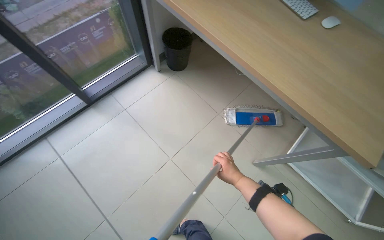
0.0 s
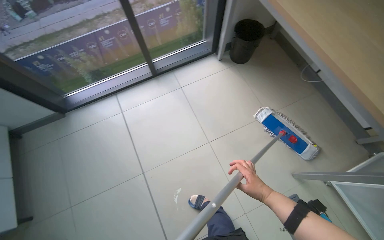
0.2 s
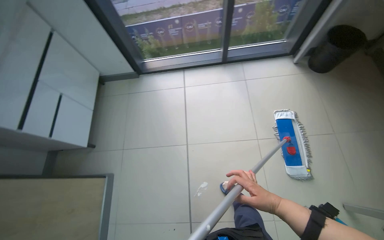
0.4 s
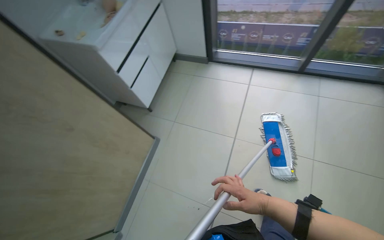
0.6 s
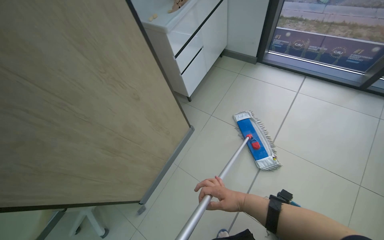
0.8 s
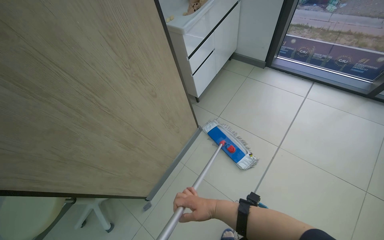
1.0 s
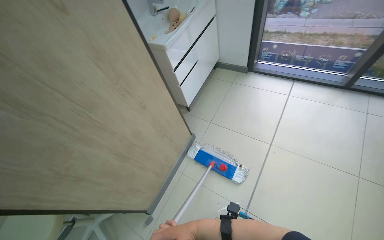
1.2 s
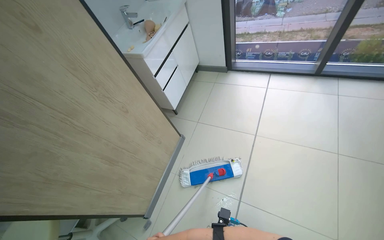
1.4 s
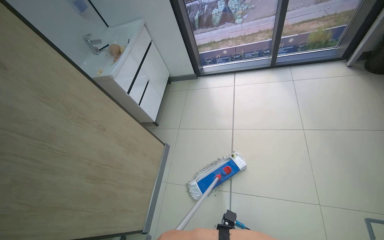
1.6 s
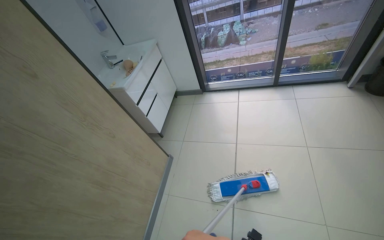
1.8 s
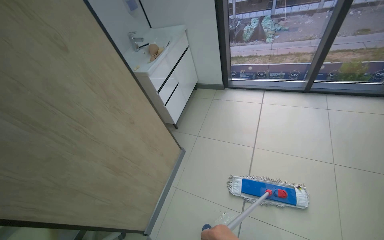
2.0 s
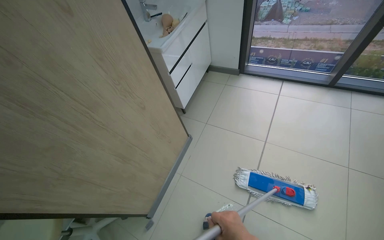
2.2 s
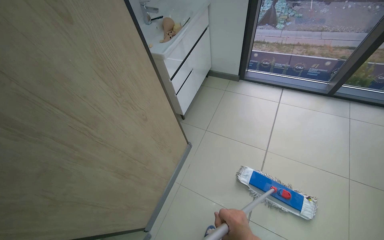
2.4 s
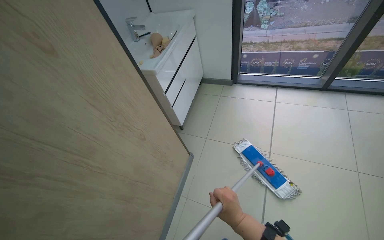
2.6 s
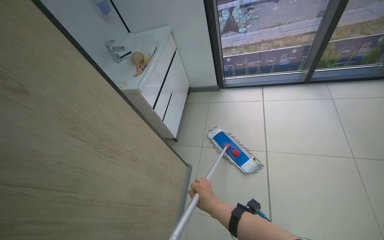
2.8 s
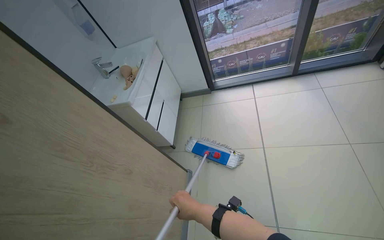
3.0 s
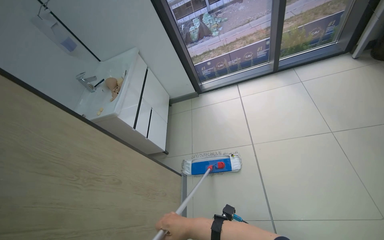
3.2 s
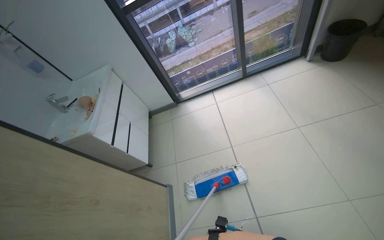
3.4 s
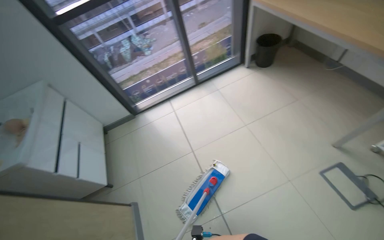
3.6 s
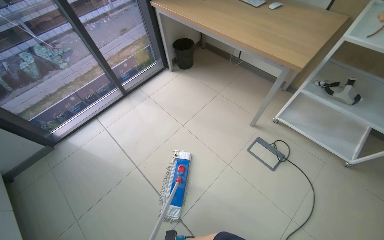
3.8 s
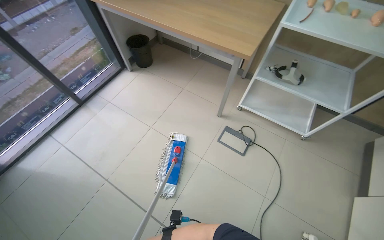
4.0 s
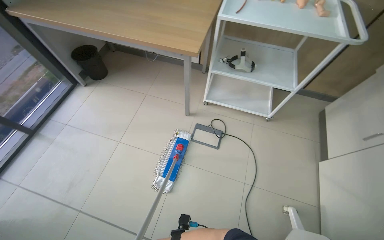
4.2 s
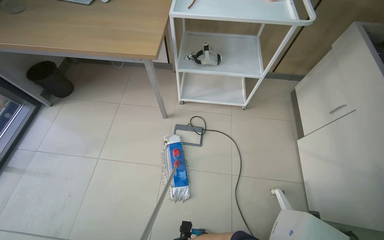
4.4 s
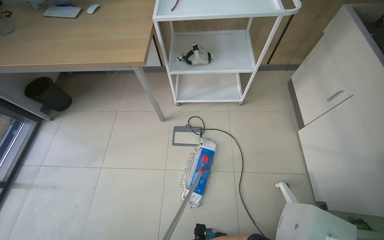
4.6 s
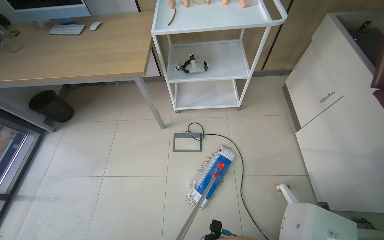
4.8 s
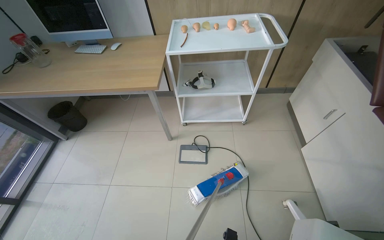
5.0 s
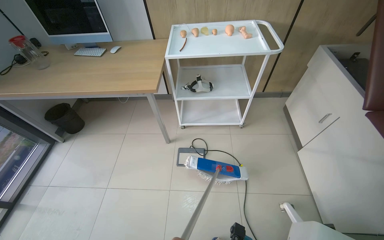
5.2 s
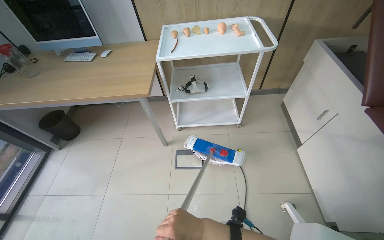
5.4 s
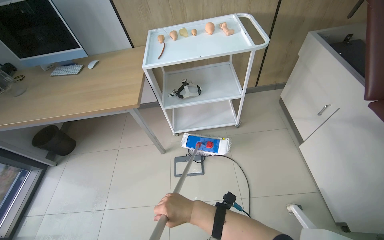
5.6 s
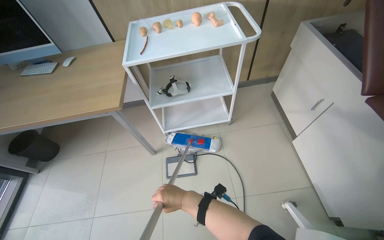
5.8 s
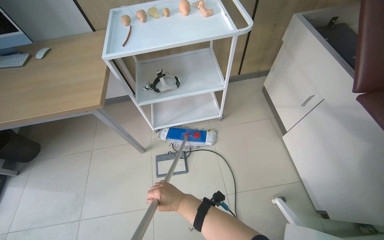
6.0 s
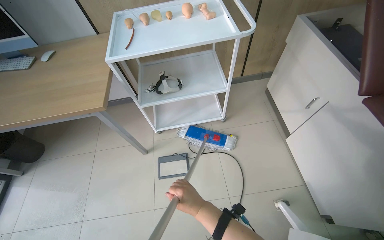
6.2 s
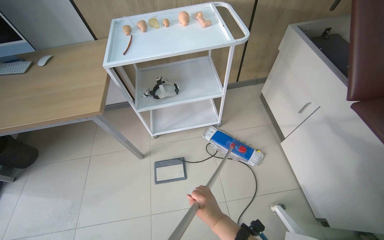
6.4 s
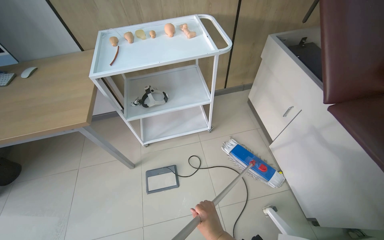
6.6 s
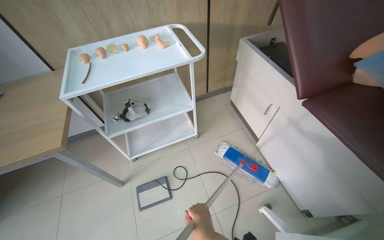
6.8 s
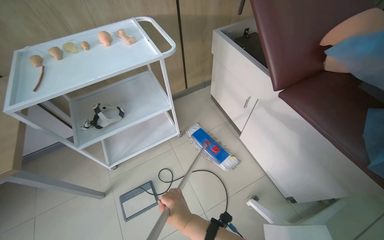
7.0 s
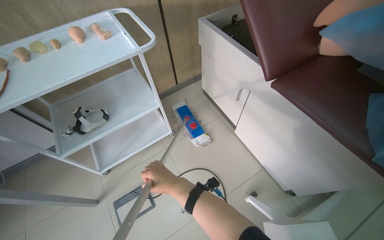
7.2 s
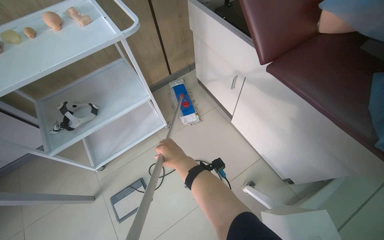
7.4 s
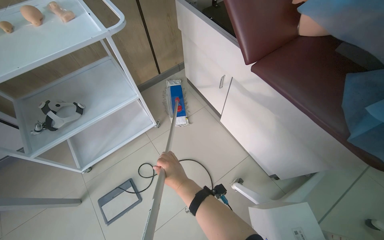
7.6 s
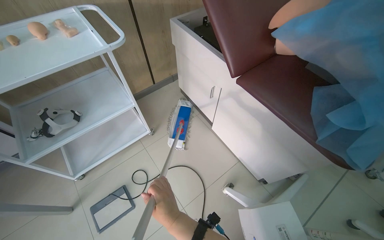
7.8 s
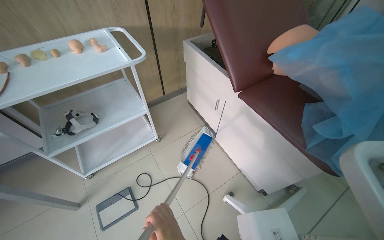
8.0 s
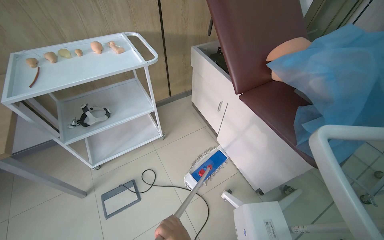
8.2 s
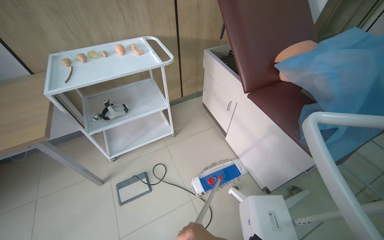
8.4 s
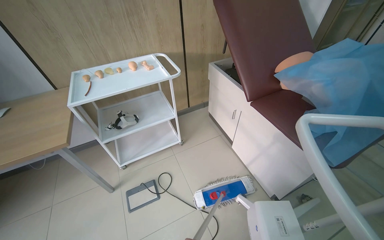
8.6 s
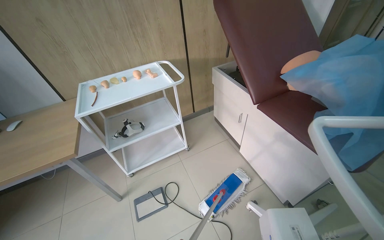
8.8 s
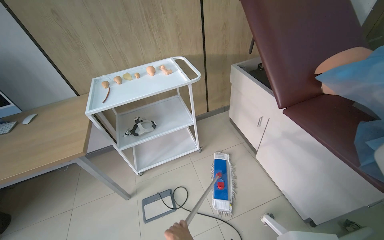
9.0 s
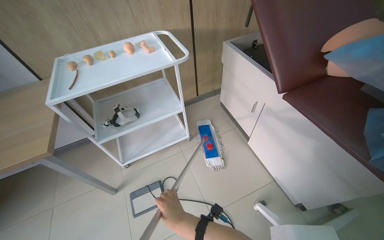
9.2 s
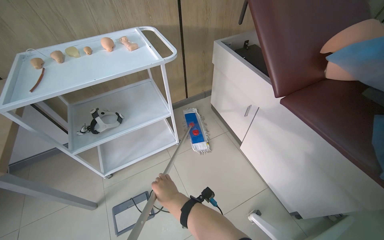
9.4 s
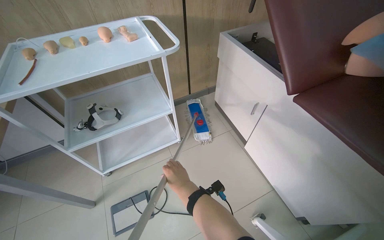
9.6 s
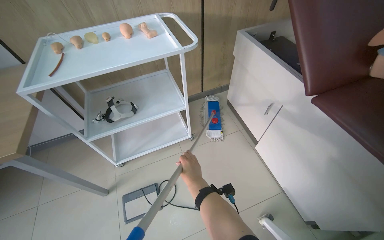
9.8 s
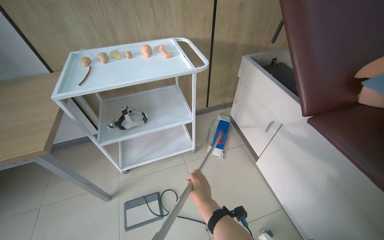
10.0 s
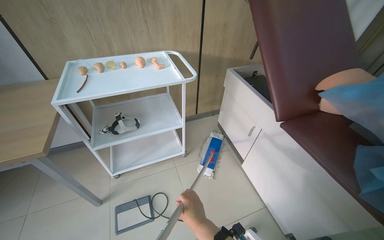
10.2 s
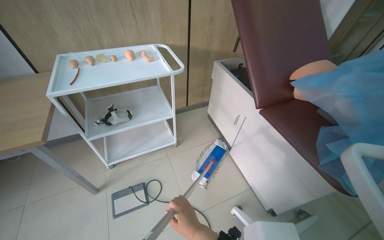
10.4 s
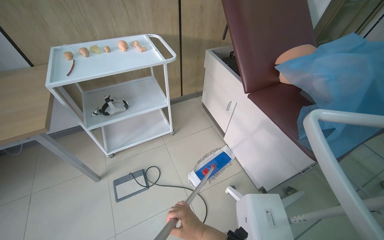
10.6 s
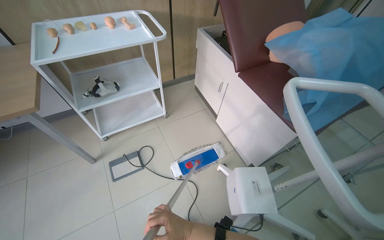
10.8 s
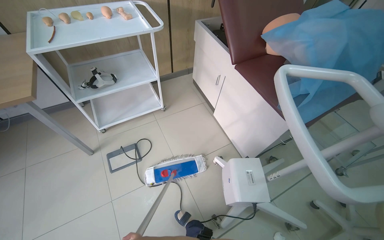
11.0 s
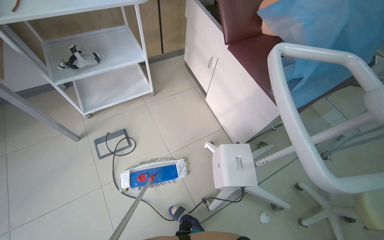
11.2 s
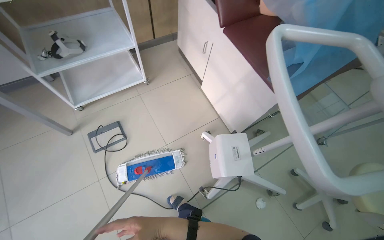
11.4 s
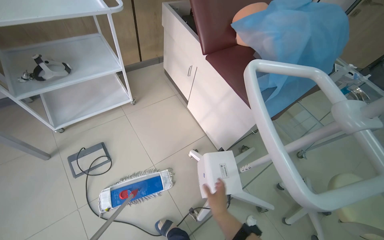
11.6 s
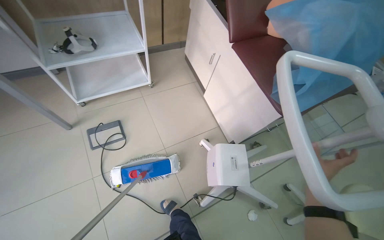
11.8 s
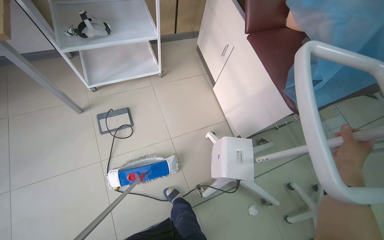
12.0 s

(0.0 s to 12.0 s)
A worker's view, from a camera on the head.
Job: mopping floor.
The whole recording: Mopping room floor. The worker mops the floor in the room, moving furniture and objects to clean the entire area.
0.0 s - 1.6 s: The head travels roughly 70 cm. The head turns to the left by approximately 55 degrees.
3.0 s - 4.4 s: The head travels some 60 cm. The head rotates roughly 90 degrees to the right.
6.0 s - 7.6 s: The wearer looks approximately 25 degrees further to the right. The right hand travels up the picture and back again, some 20 cm each way.
7.6 s - 9.0 s: The camera pitches upward, by about 15 degrees.
10.4 s - 12.0 s: The wearer looks some 20 degrees further downward.

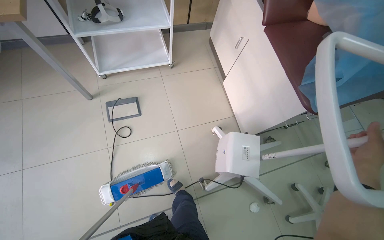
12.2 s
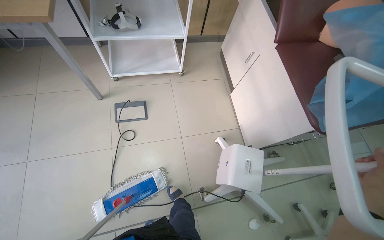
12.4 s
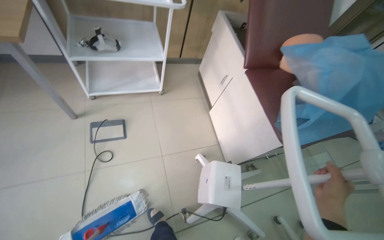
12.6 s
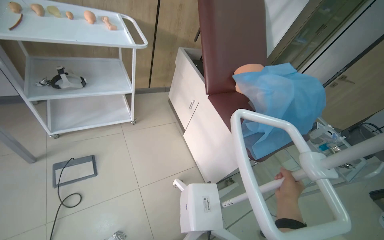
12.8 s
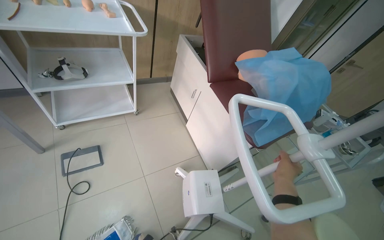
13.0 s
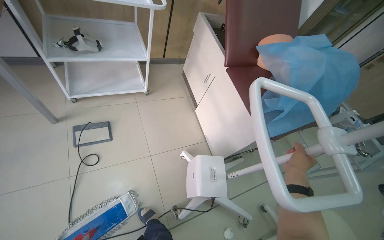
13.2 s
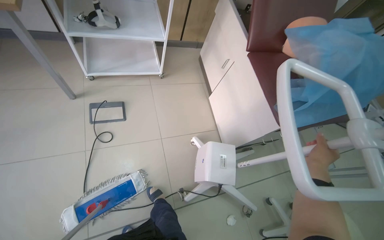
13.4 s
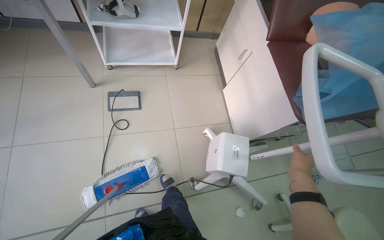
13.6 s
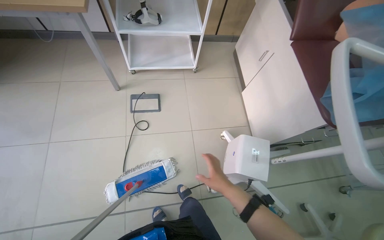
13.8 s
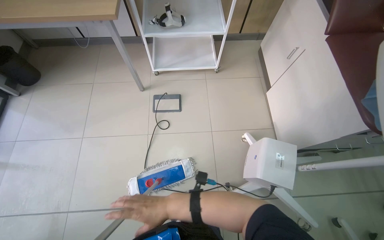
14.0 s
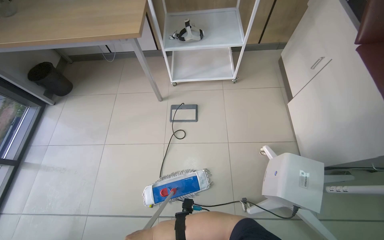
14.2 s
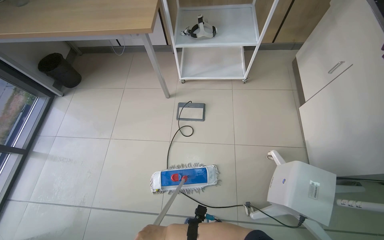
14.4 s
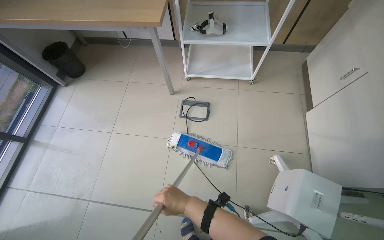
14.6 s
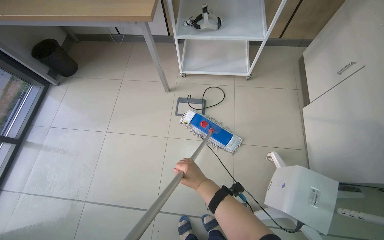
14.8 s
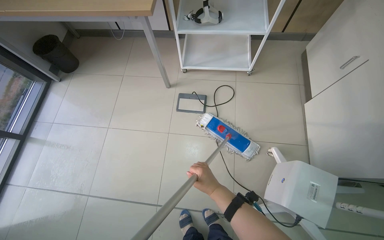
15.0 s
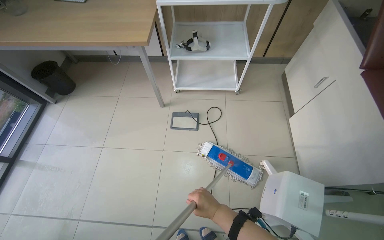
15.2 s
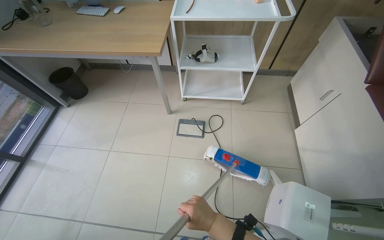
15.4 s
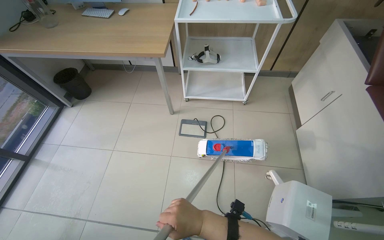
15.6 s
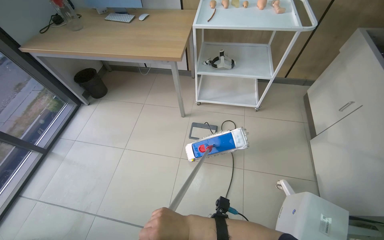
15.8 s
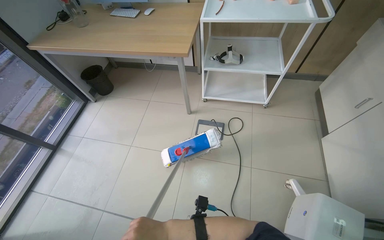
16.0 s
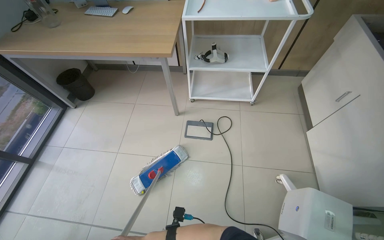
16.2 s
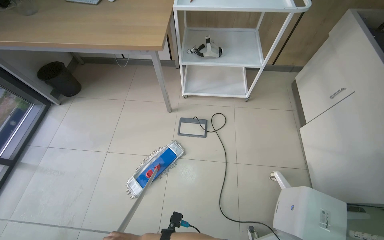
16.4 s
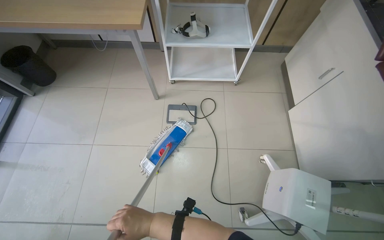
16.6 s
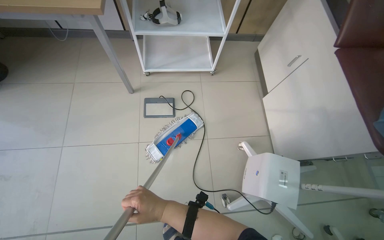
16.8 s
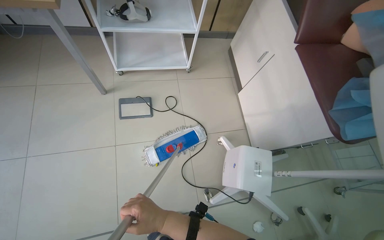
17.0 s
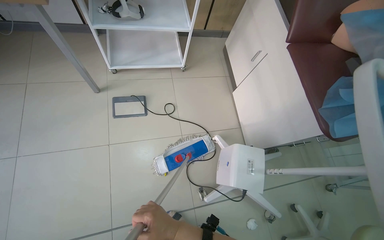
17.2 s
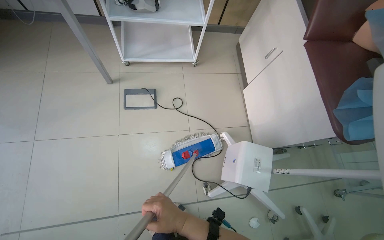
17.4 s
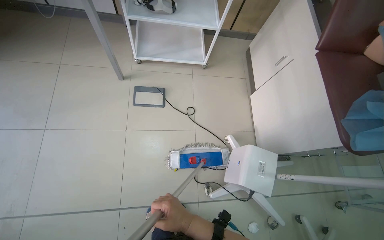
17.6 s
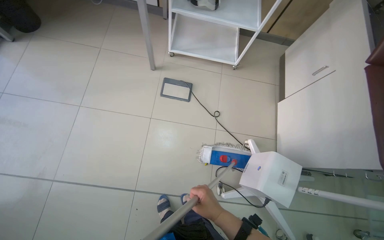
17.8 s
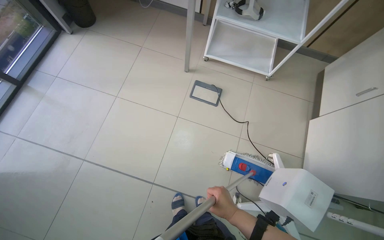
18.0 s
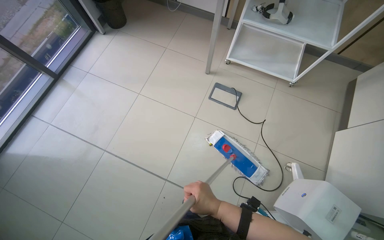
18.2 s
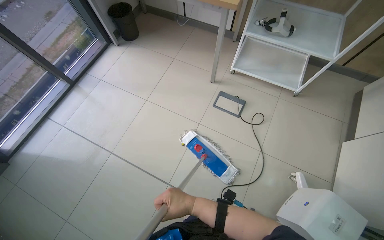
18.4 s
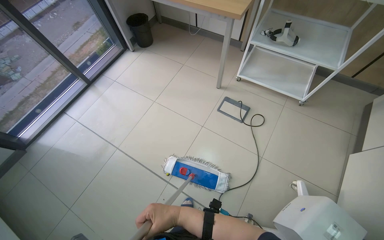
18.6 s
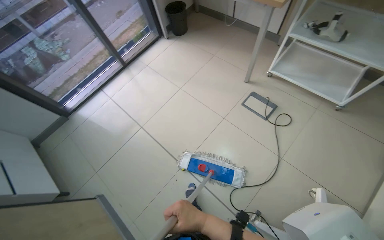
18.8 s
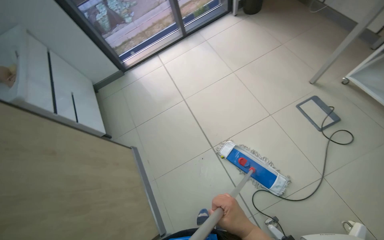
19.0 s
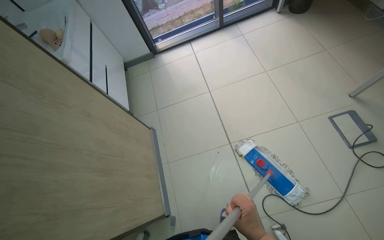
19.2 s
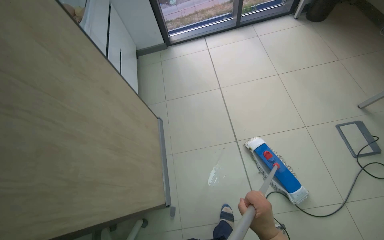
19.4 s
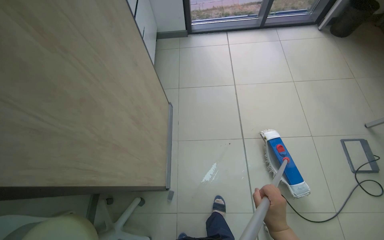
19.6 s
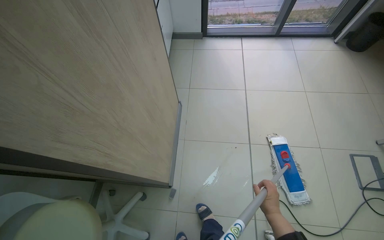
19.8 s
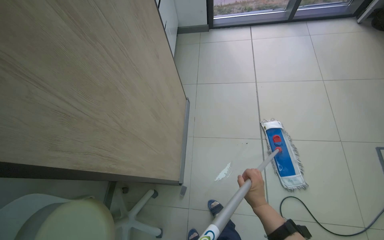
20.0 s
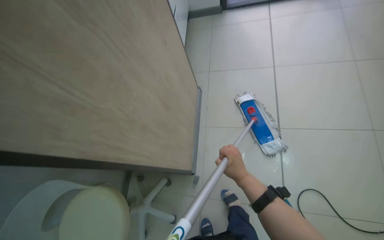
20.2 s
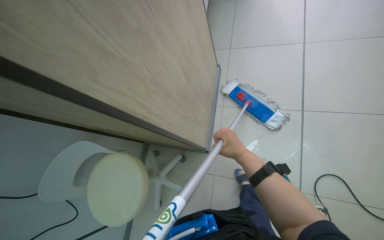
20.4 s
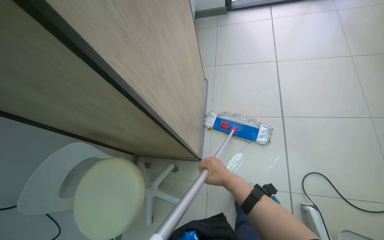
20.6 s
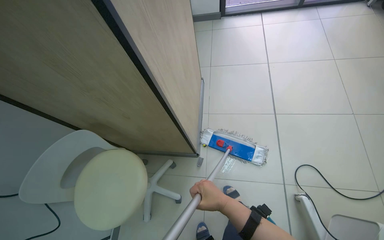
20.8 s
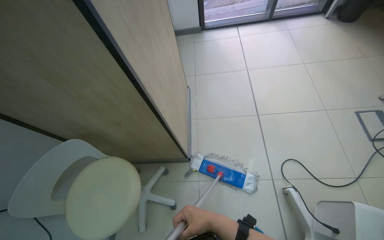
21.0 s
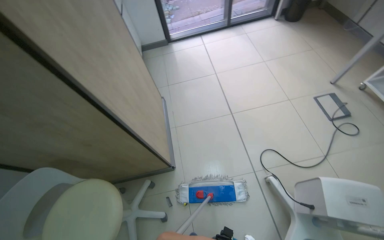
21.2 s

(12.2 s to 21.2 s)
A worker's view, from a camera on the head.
Job: mopping floor.
The whole recording: Mopping room floor. The worker mops the floor in the room, moving furniture and objects to clean the entire area.
12.2 s - 13.8 s: The right hand heads to the left, down the picture and farther from the camera, covering about 30 cm.
13.8 s - 15.2 s: The right hand reaches some 35 cm to the left, then returns.
18.2 s - 19.8 s: The wearer moves approximately 70 cm. The head turns to the left by approximately 70 degrees.
